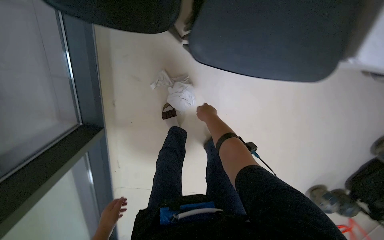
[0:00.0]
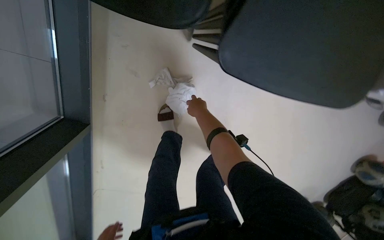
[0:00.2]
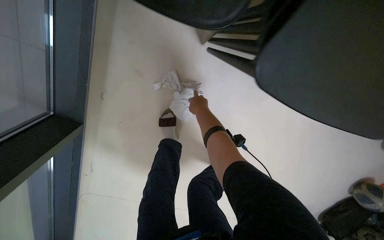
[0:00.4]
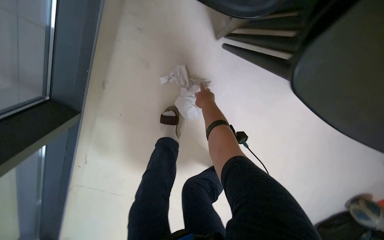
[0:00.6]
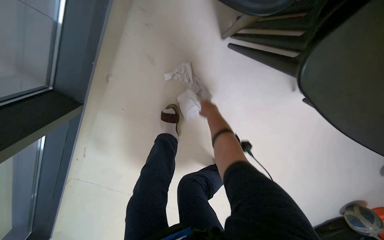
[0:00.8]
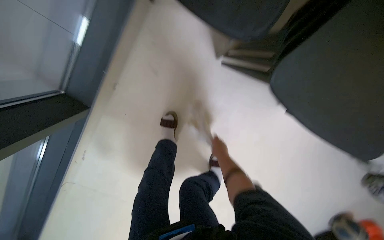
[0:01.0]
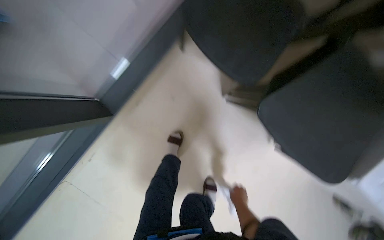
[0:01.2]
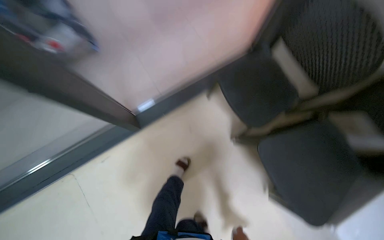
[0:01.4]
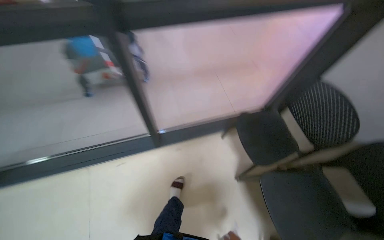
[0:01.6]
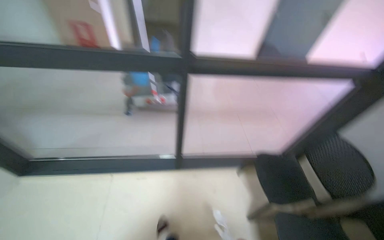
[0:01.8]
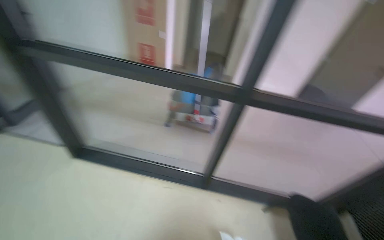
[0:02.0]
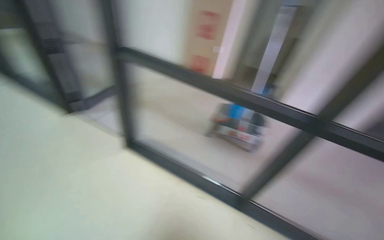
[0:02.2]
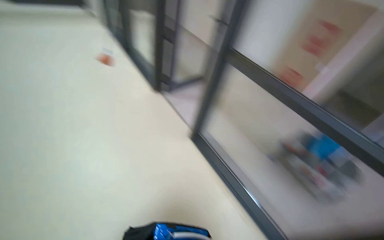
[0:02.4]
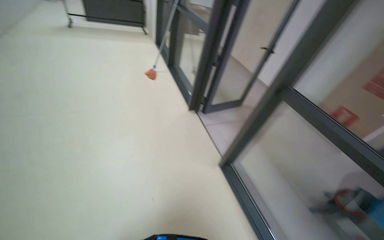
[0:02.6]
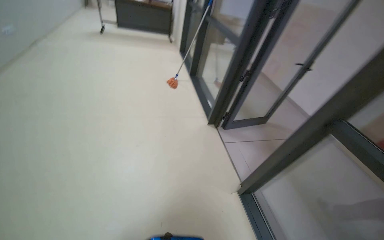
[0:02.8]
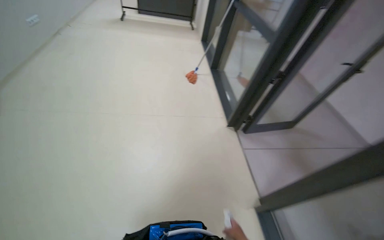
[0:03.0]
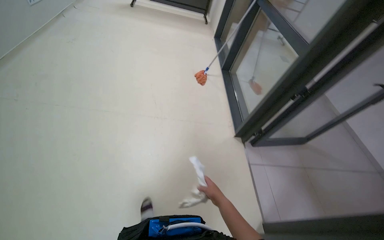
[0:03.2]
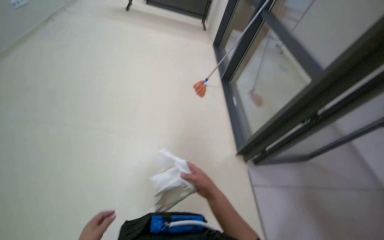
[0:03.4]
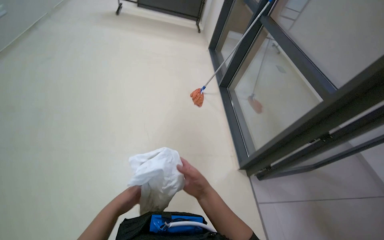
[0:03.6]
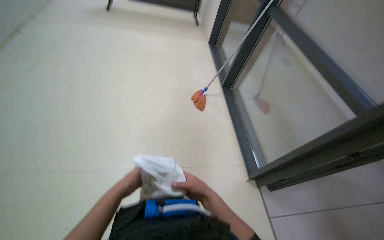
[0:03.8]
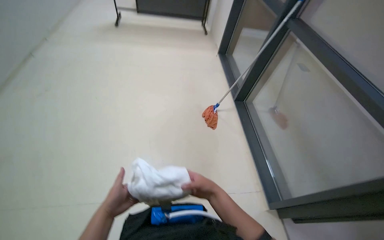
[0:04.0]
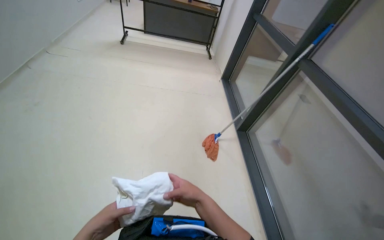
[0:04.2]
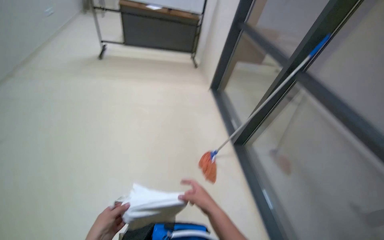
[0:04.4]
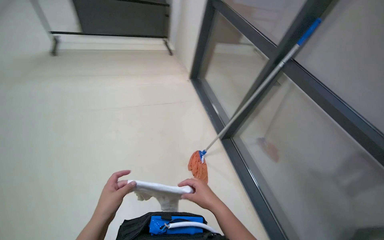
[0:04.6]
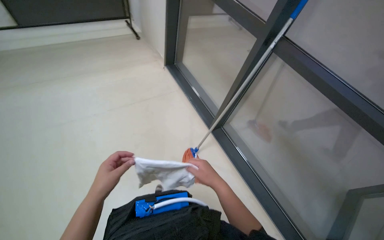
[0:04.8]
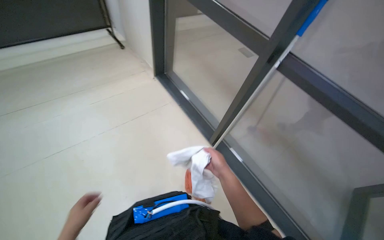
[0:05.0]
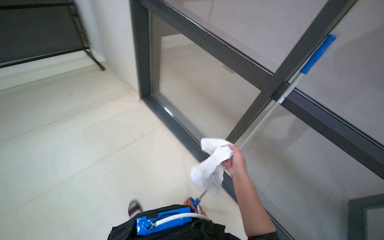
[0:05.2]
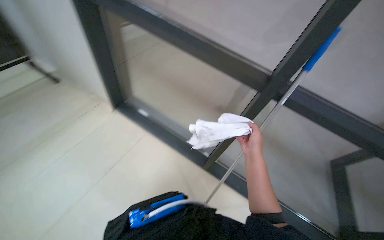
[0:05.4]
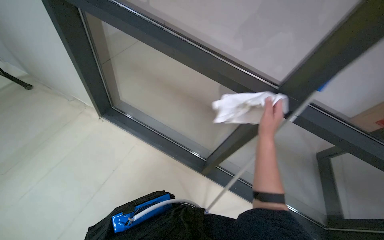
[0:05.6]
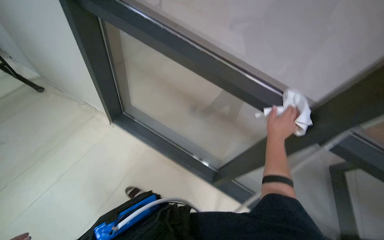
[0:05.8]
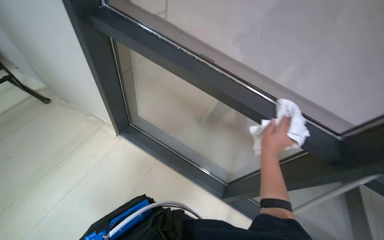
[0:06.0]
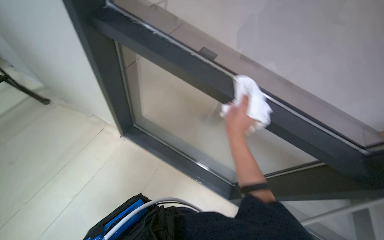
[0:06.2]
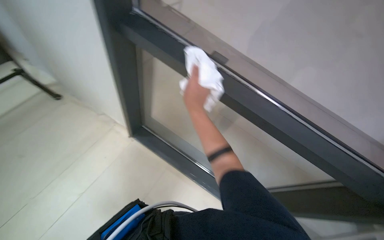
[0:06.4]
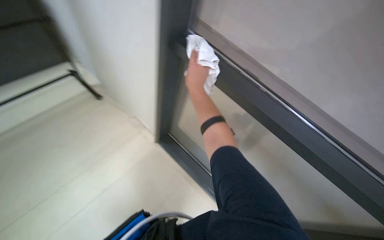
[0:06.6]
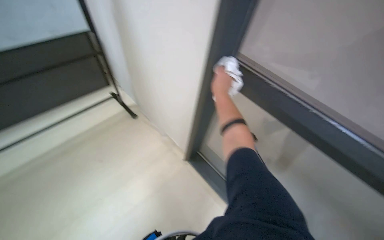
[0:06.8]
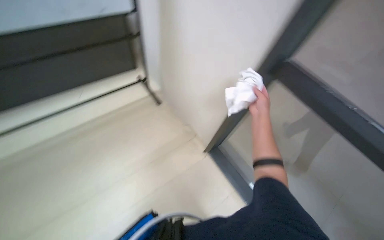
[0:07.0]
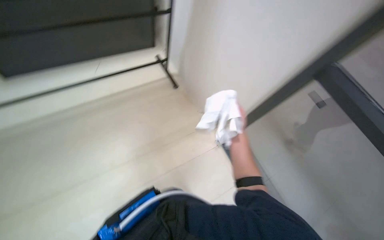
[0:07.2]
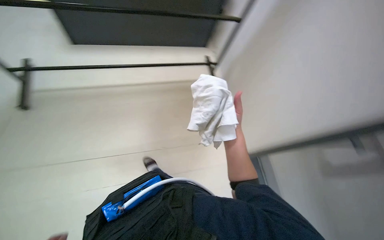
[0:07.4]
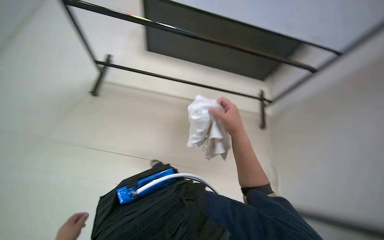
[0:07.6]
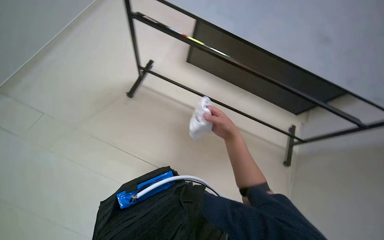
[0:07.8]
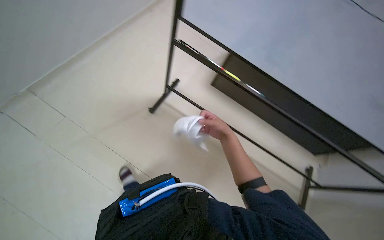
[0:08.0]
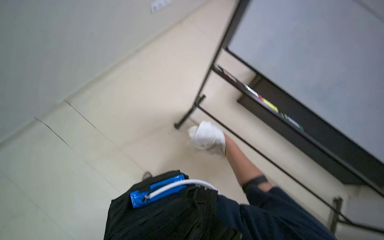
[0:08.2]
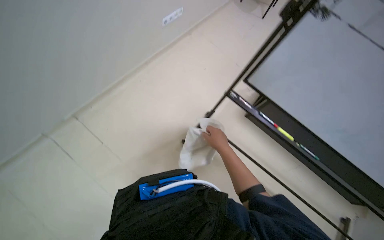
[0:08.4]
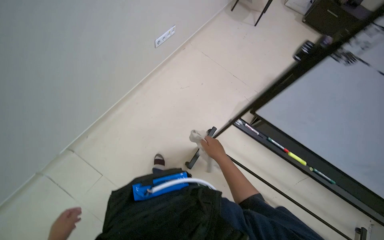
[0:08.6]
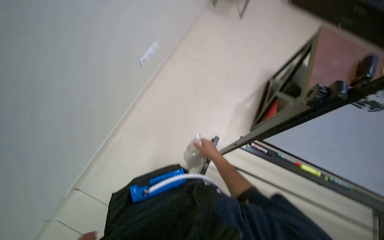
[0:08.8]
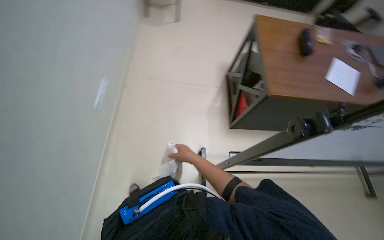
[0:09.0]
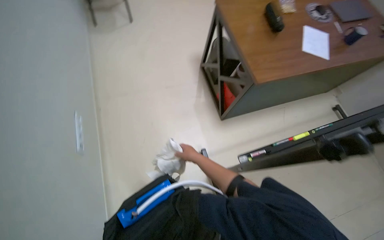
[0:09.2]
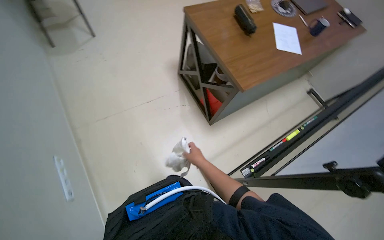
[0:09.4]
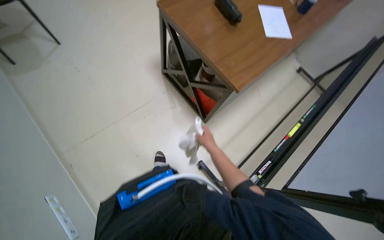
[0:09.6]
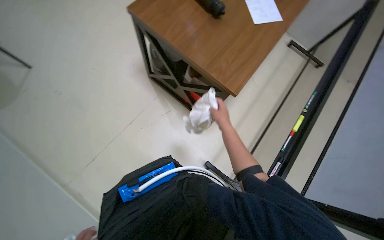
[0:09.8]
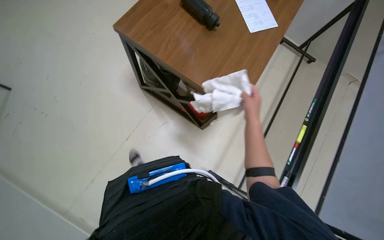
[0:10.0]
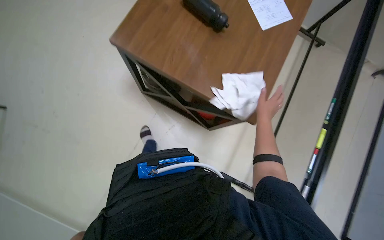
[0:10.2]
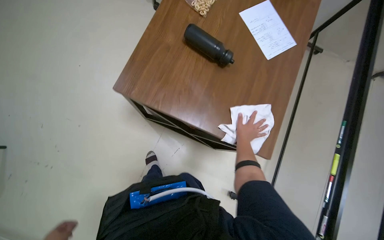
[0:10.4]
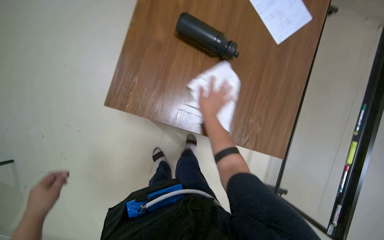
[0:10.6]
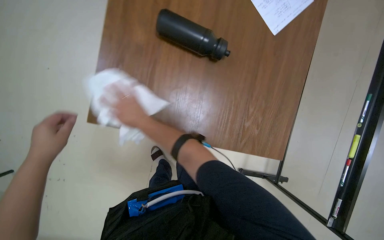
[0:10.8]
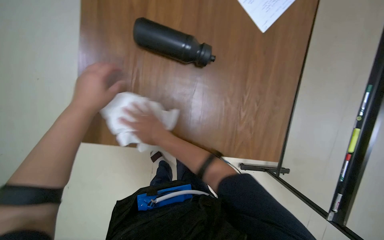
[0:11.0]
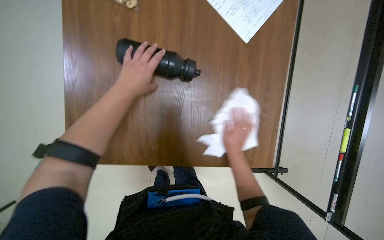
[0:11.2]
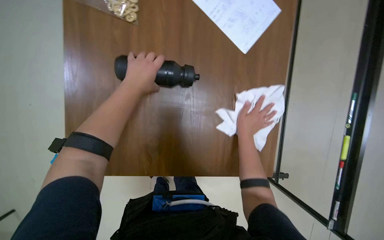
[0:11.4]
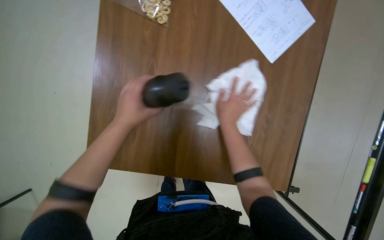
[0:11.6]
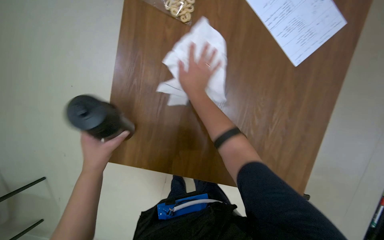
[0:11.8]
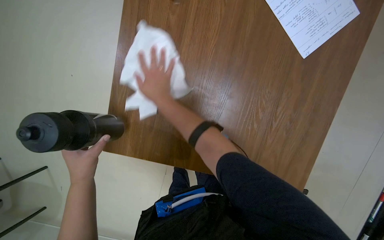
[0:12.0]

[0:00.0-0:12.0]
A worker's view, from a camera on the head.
Job: wiping surfaces.
The whole recording: Wiping Windowsills and Tables. The worker wipes the windowsills and tables with a white cloth.
0:00.0 to 0:01.6: The head travels approximately 50 cm. The view tips upward by some 45 degrees. The scene rotates clockwise by roughly 60 degrees.
0:03.0 to 0:04.4: The head travels roughly 1.5 m.
0:06.0 to 0:07.6: The head rotates roughly 75 degrees to the left.
0:07.6 to 0:09.0: The camera is carried some 1 m.
0:09.0 to 0:10.4: The camera travels about 90 cm. The wearer's head swings roughly 60 degrees to the right. The camera pitches downward, by about 15 degrees.
0:10.4 to 0:12.0: The view tilts about 20 degrees downward. The right hand swings left and right, roughly 35 cm each way, with 2 reversals.

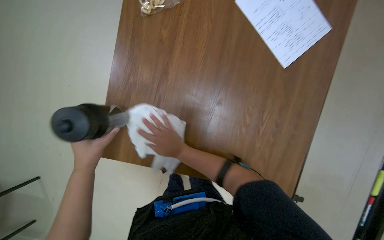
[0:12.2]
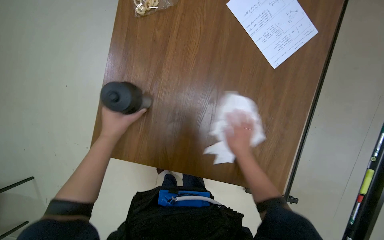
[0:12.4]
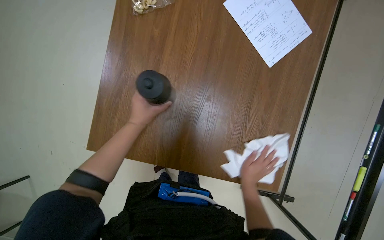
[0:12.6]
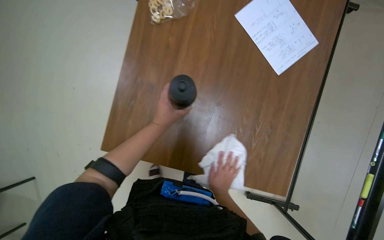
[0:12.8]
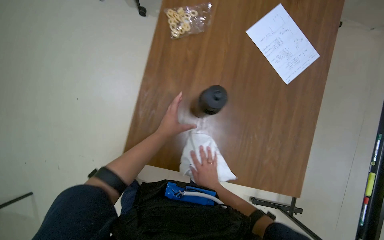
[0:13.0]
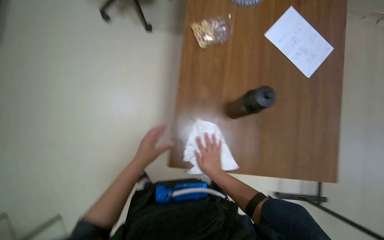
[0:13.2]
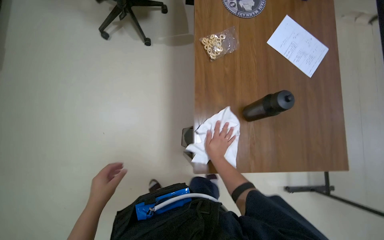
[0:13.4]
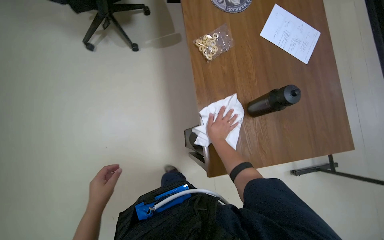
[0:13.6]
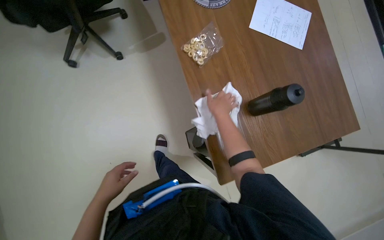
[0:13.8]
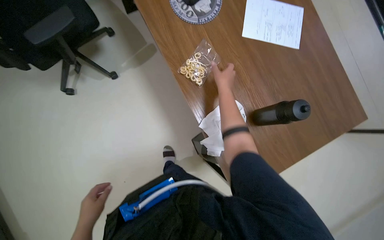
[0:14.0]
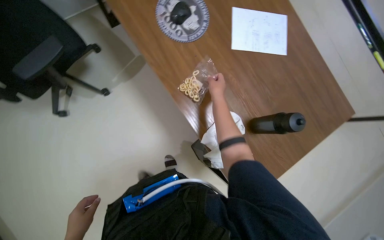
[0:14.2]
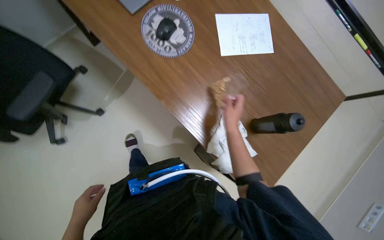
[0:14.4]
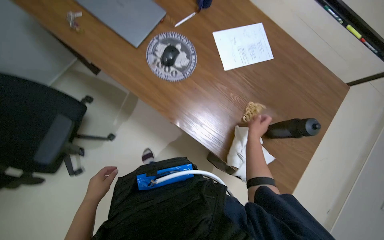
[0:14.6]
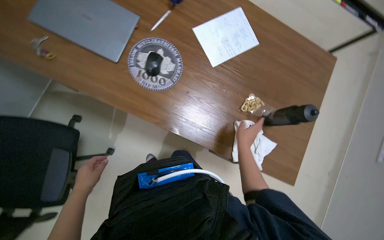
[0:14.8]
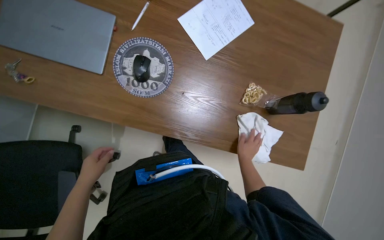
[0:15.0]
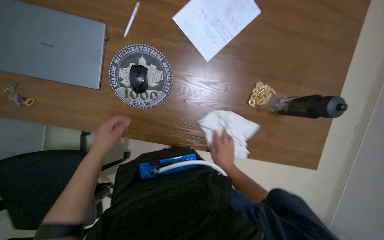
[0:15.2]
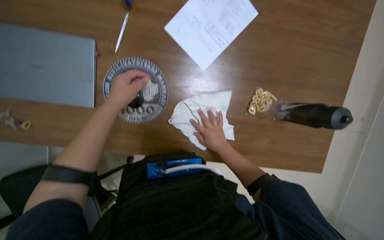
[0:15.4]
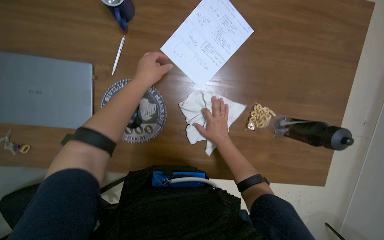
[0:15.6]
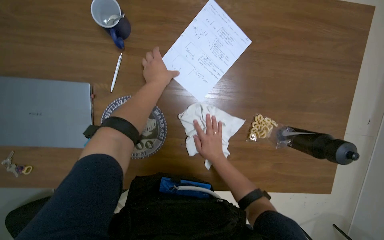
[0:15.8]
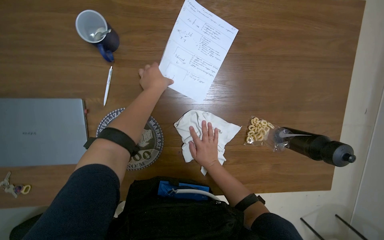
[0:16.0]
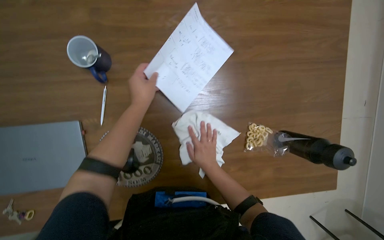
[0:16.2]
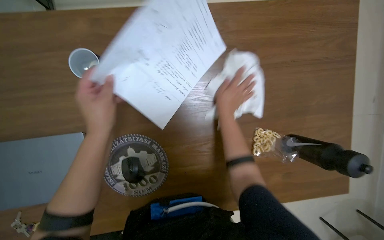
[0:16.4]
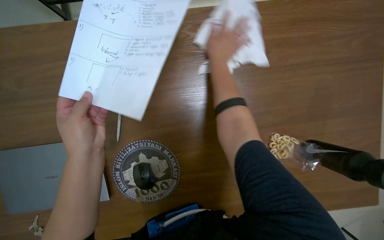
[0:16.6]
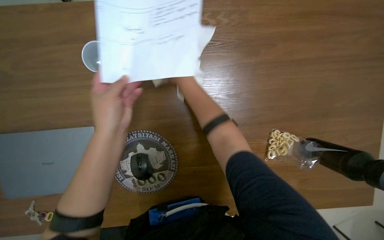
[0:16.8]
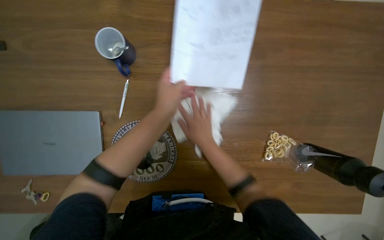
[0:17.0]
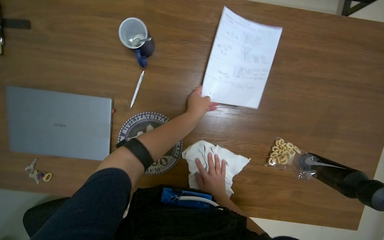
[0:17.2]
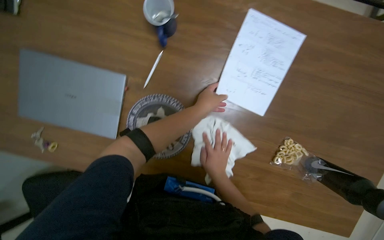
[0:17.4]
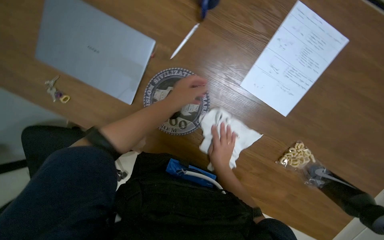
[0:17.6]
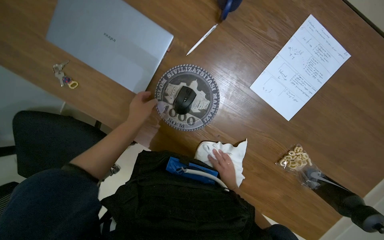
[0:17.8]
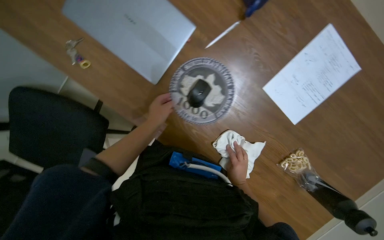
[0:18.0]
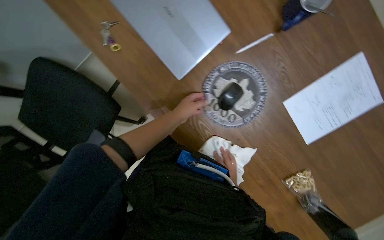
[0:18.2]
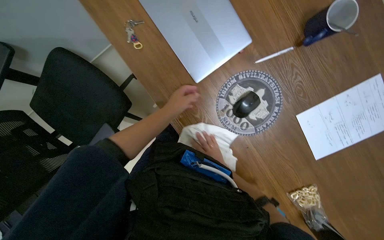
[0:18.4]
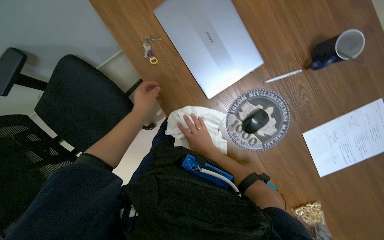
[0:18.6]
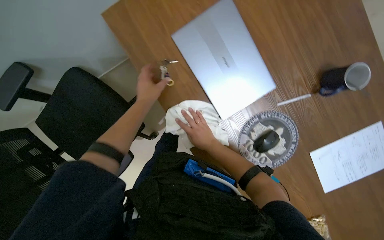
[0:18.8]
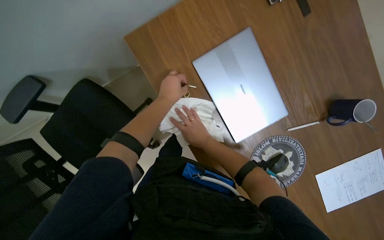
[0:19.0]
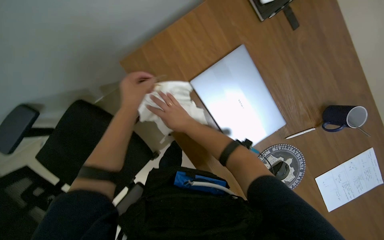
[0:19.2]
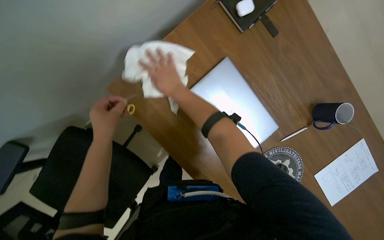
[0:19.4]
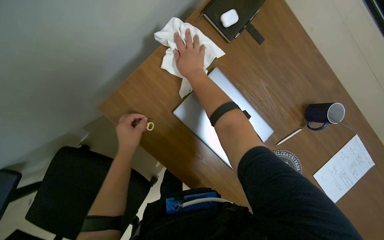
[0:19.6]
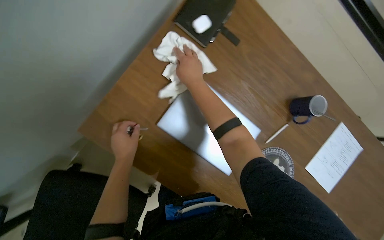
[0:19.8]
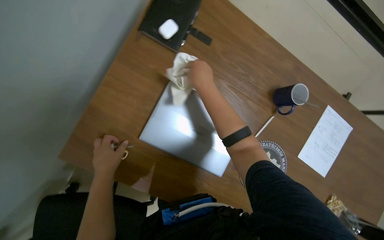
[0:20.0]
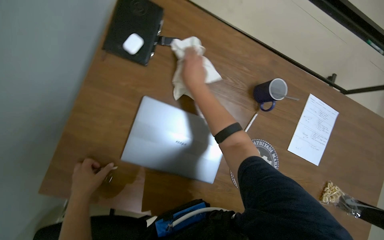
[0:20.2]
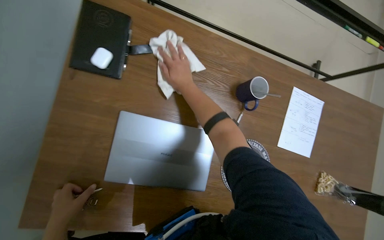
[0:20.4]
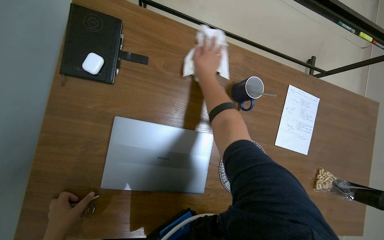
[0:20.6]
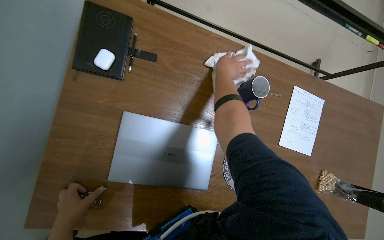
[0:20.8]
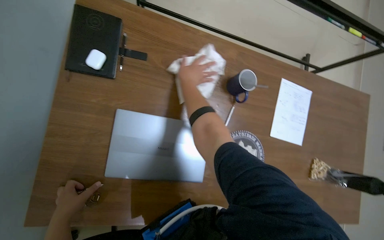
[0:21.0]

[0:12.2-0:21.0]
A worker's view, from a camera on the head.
Job: wiping surfaces.
The whole recording: Wiping Windowsills and Tables. The worker wipes the windowsills and tables with a white cloth.
0:12.2 to 0:13.6: The camera travels to the left, about 50 cm.
0:13.6 to 0:15.2: The wearer moves about 60 cm. The view tilts about 20 degrees downward. The scene rotates counterclockwise by about 65 degrees.
0:15.2 to 0:16.6: The right hand is displaced up the picture by roughly 60 cm.
0:16.6 to 0:18.0: The scene turns approximately 45 degrees clockwise in the picture.
0:18.0 to 0:19.6: The camera is carried approximately 50 cm.
0:19.6 to 0:21.0: The scene rotates counterclockwise by about 35 degrees.
